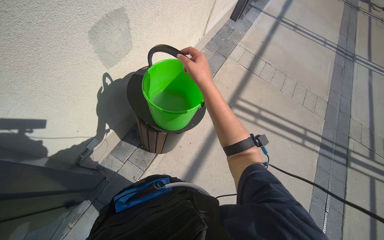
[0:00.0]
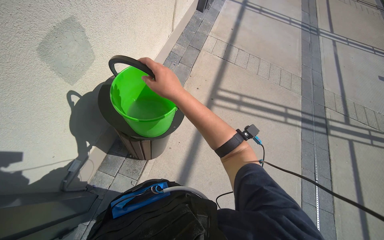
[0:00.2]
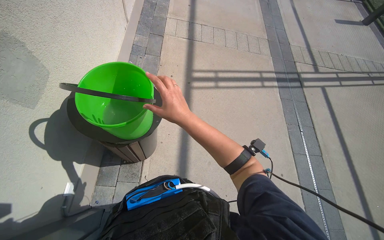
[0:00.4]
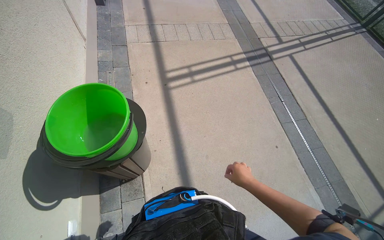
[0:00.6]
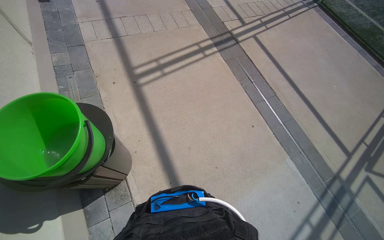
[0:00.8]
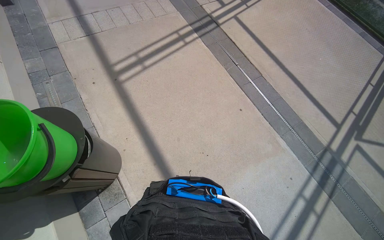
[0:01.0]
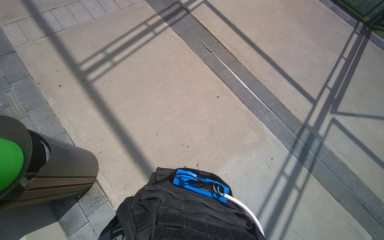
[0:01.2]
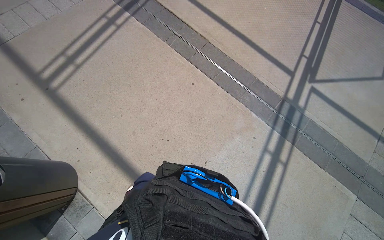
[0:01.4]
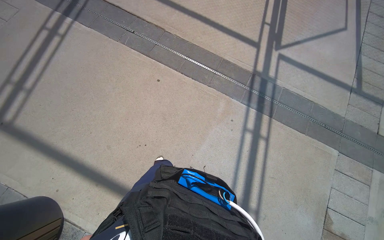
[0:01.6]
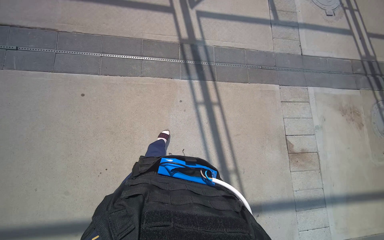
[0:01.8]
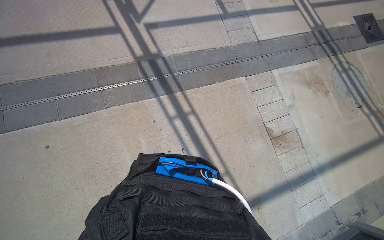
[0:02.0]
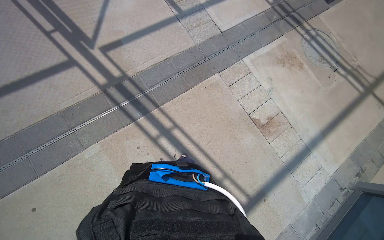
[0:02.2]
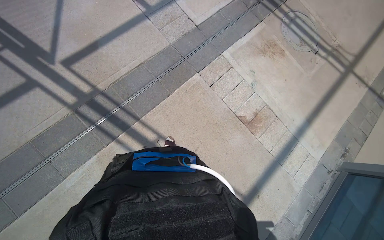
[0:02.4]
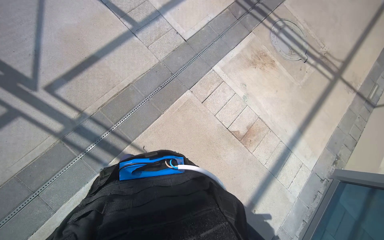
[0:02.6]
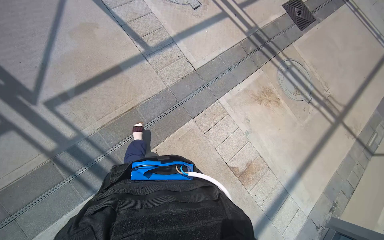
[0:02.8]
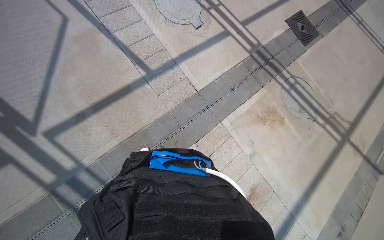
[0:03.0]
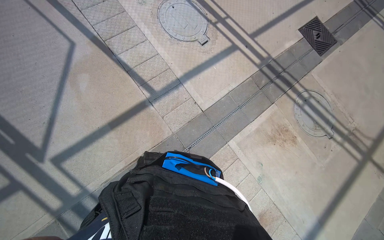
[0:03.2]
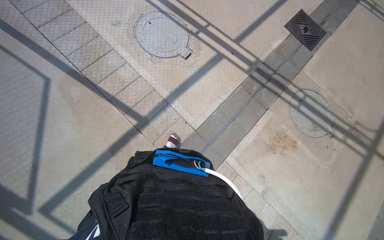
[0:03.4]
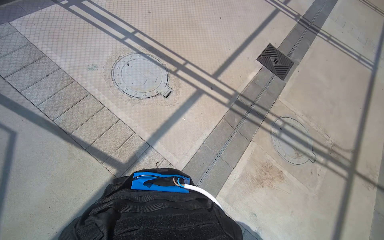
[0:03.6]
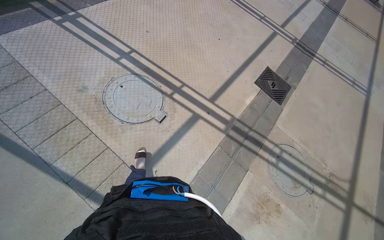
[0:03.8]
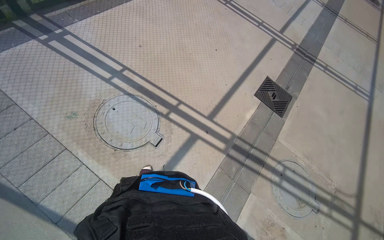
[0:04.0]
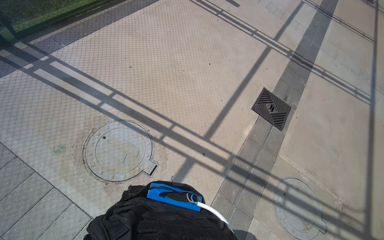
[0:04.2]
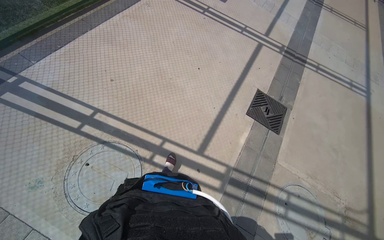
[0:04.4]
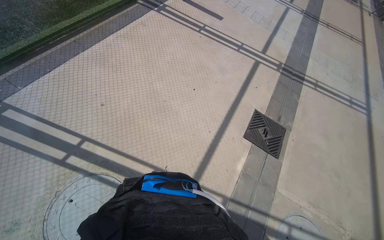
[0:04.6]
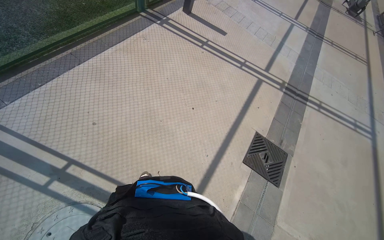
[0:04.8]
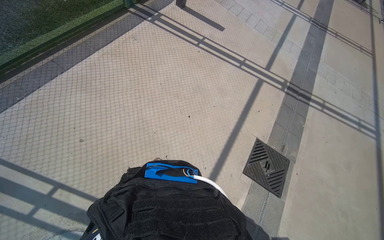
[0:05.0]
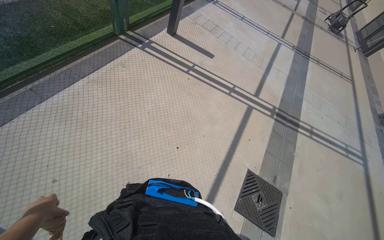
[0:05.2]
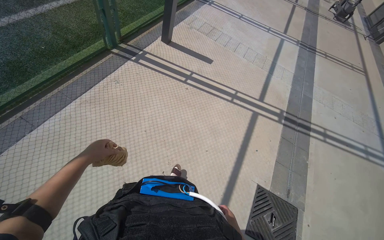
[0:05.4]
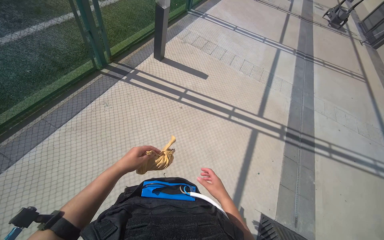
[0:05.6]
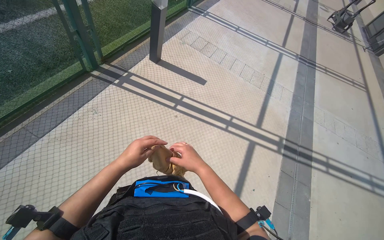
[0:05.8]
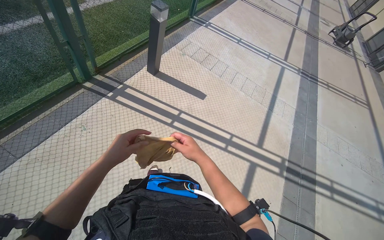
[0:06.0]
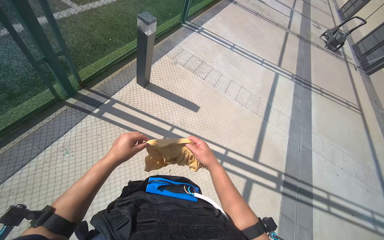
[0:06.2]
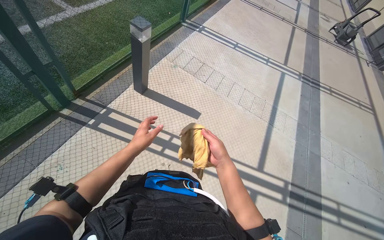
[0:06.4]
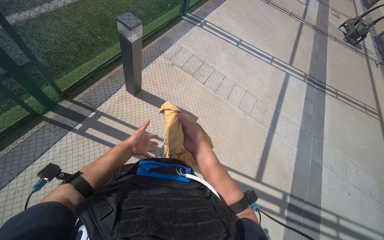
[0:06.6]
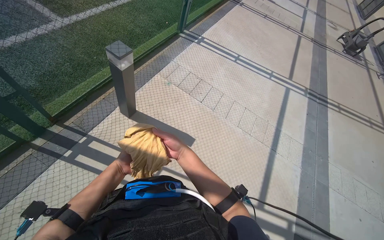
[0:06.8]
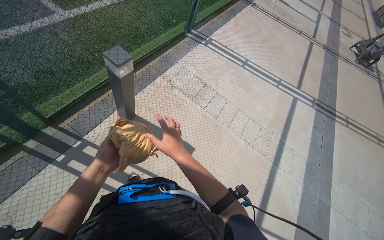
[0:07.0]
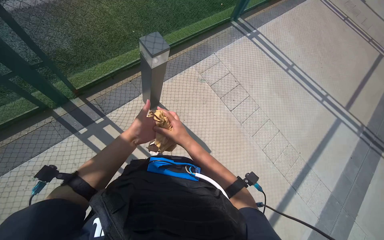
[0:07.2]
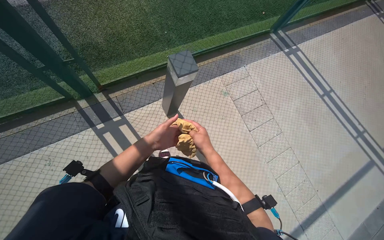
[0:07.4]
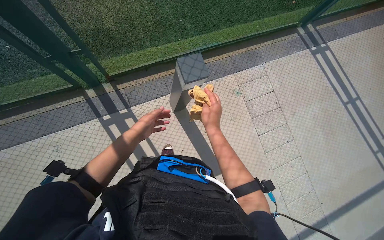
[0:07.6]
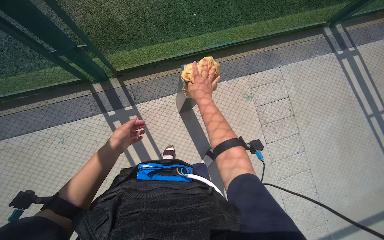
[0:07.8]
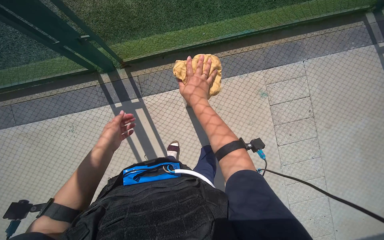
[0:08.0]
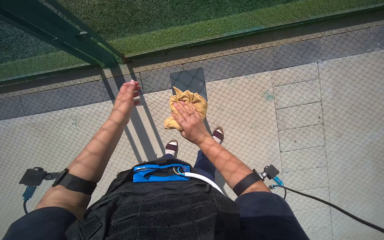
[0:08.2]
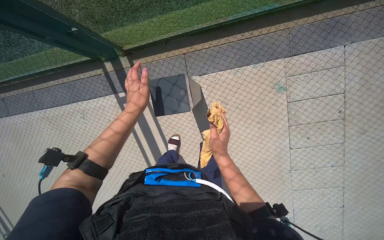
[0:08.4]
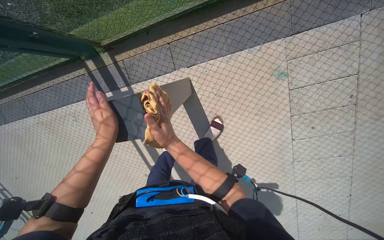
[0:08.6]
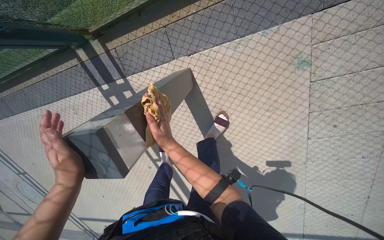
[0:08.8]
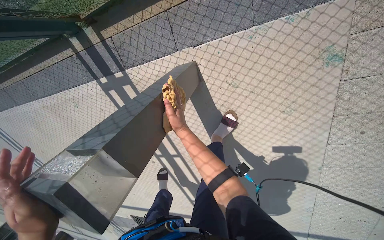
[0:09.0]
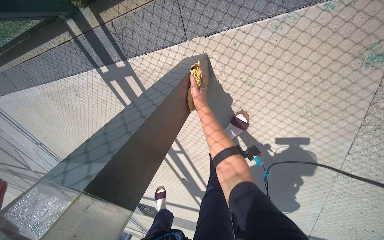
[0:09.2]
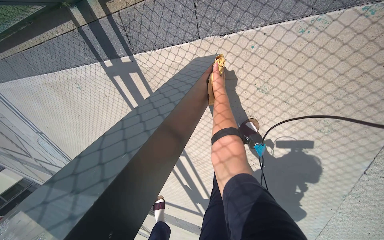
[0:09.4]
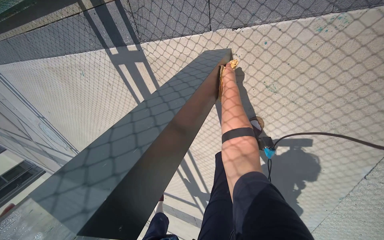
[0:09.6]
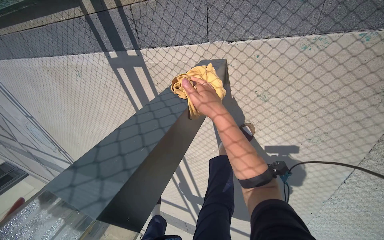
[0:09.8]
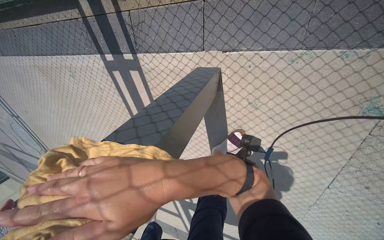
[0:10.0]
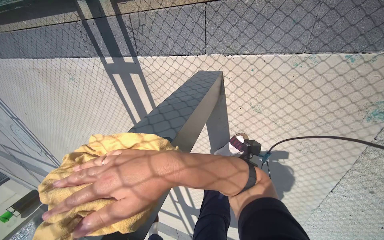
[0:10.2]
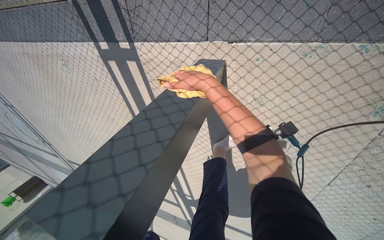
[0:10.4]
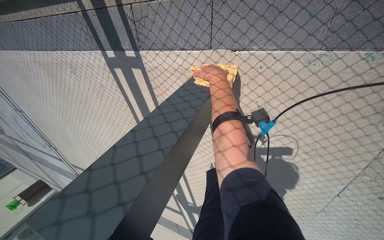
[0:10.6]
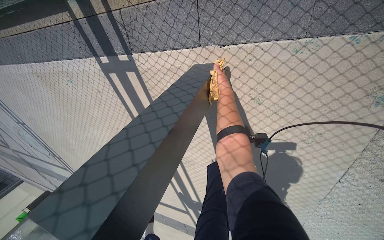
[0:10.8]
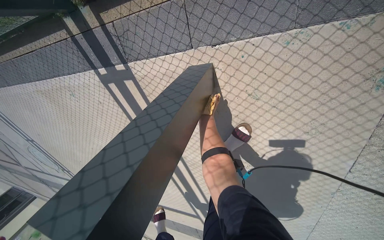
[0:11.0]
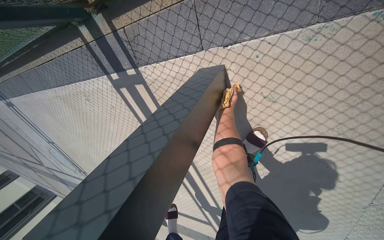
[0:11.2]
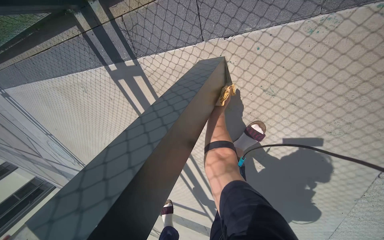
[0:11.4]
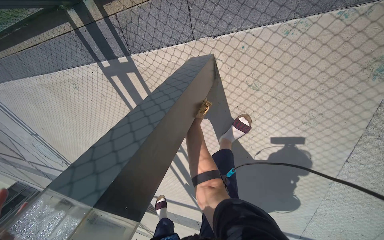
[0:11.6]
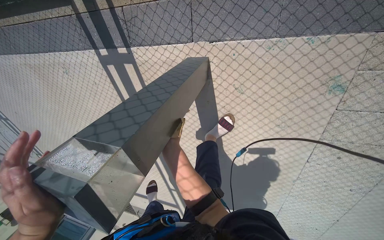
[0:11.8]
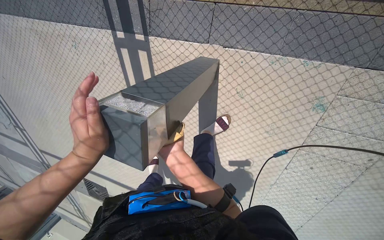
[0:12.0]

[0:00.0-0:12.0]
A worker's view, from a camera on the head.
Job: wiping surfaces.
The whole recording: Wiping outdoor structures with cloth. The worker wipes the outdoor lights with a cloth, periodically re-wetting it in a bucket.
0:00.0 to 0:01.6: The wearer moves about 80 cm. The head rotates roughly 95 degrees to the right. The view tilts about 20 degrees downward.
0:01.6 to 0:03.0: The camera travels about 1.5 m. The wearer looks roughly 65 degrees further to the right.
0:03.0 to 0:04.4: The camera is carried approximately 2 m.
0:04.4 to 0:06.0: The wearer moves some 2 m.
0:06.0 to 0:07.6: The wearer moves about 1.5 m. The head rotates some 35 degrees to the left. The wearer looks roughly 15 degrees further downward.
0:07.6 to 0:09.0: The wearer moves some 90 cm. The camera sweeps to the left, by approximately 30 degrees. The camera pitches downward, by about 40 degrees.

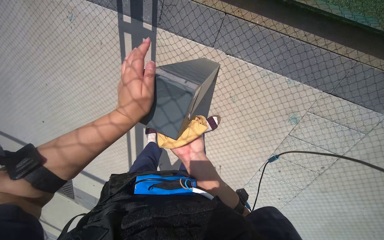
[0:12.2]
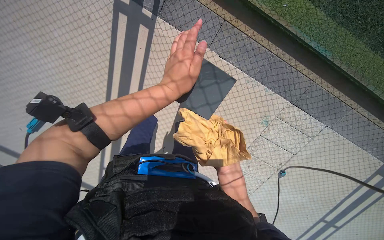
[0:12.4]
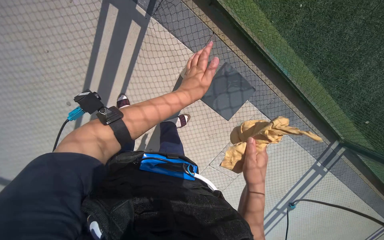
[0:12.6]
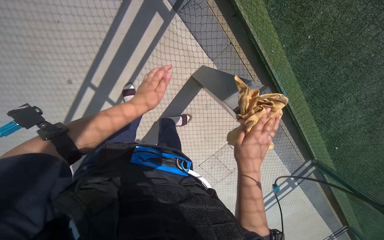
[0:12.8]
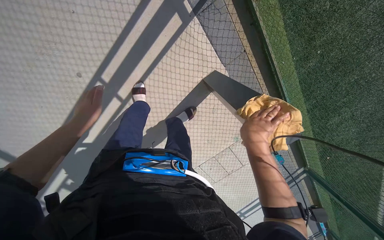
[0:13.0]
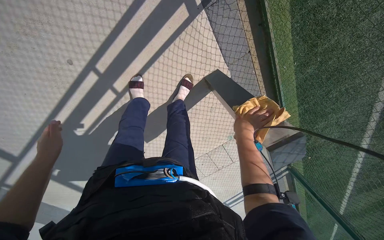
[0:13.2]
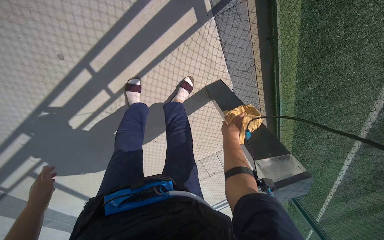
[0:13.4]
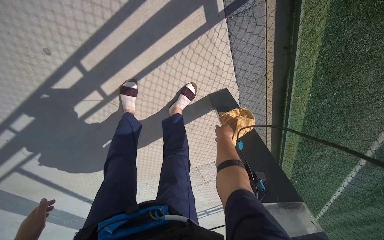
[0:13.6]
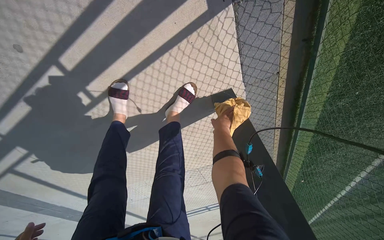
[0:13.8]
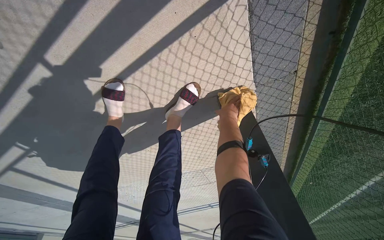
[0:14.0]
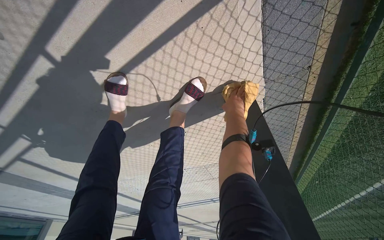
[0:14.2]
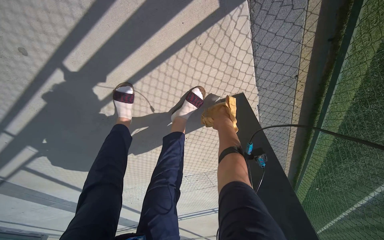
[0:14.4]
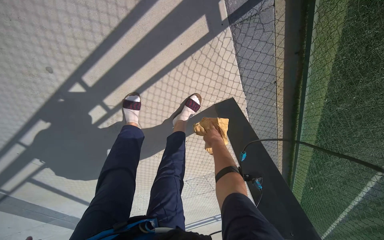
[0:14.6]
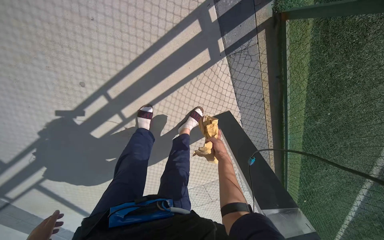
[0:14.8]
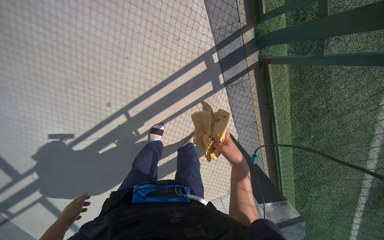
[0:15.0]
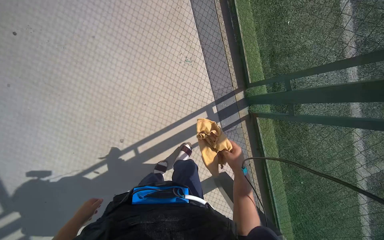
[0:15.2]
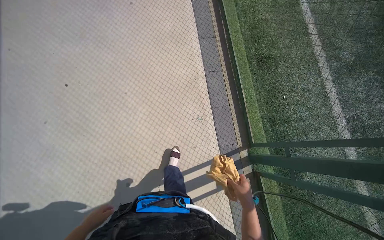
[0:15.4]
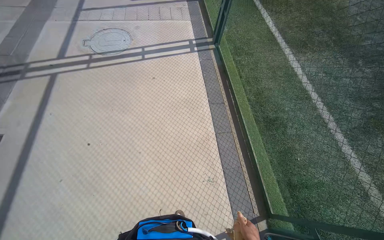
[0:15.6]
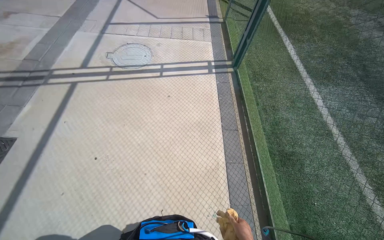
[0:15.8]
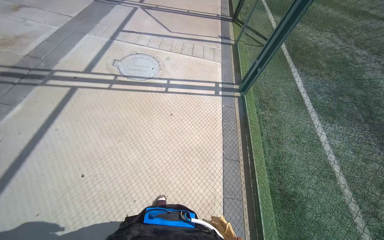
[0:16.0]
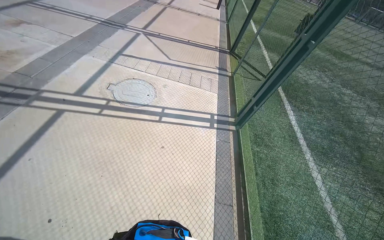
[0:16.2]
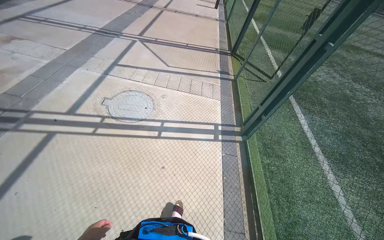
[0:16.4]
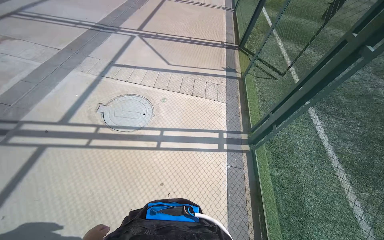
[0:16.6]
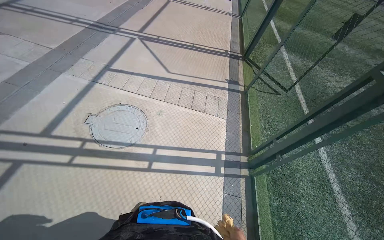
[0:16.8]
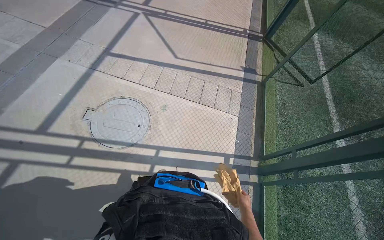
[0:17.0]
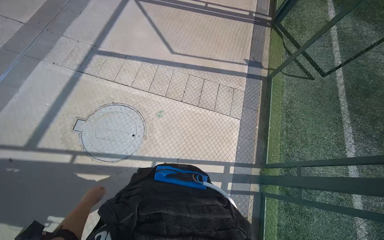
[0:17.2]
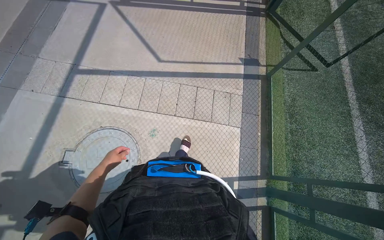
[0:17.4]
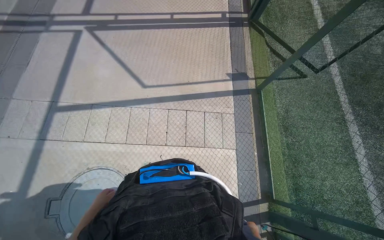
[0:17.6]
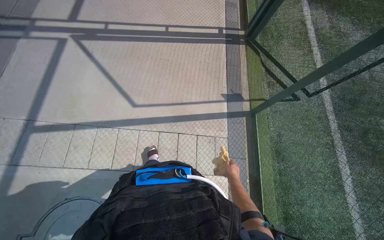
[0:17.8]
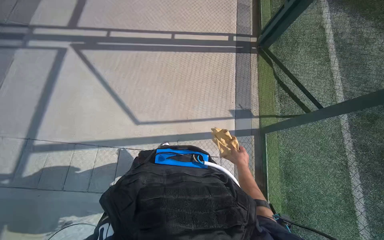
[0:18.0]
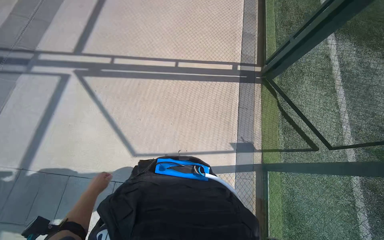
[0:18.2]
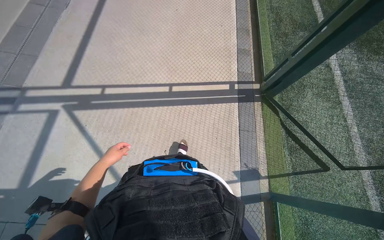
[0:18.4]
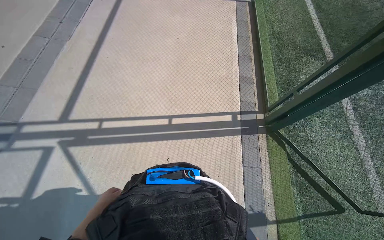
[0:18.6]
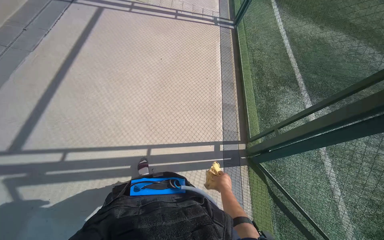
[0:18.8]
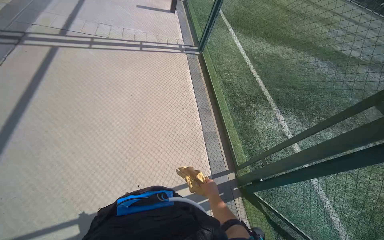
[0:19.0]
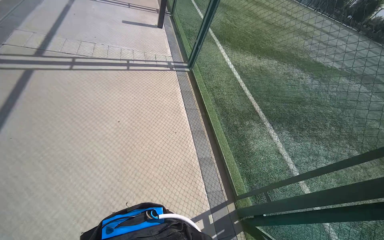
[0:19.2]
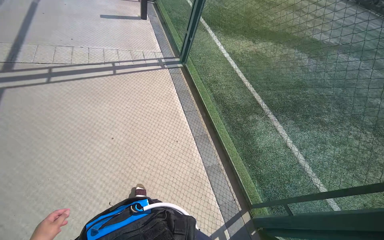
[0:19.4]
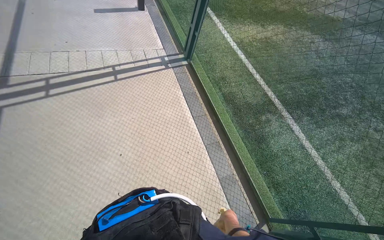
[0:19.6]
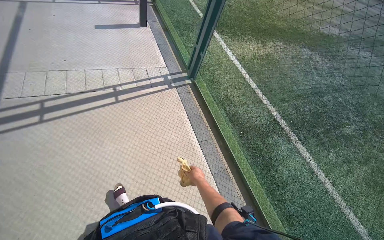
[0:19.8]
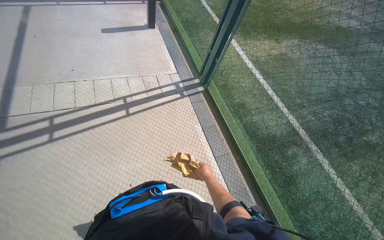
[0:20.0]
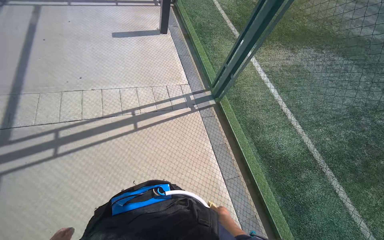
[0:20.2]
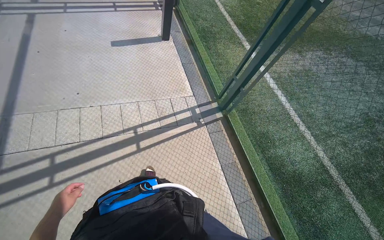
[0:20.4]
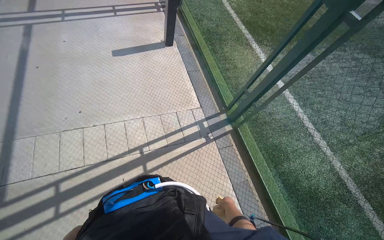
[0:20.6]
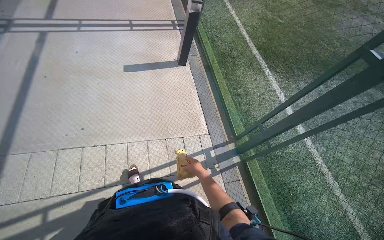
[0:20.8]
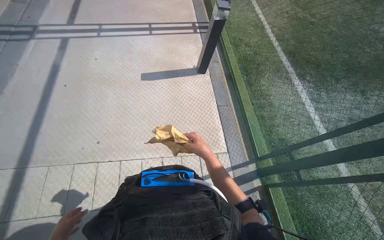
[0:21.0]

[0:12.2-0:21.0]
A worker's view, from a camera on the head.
Job: wiping surfaces.
The whole recording: Wiping outdoor structures with cloth. The worker wipes the outdoor lights with a cloth, periodically re-wetting it in a bucket.
0:12.2 to 0:13.6: The camera travels approximately 80 cm. The view swings roughly 45 degrees to the right. Everything in view rotates roughly 35 degrees clockwise.
0:13.6 to 0:15.2: The camera is carried about 50 cm. The wearer looks approximately 25 degrees further upward.
0:15.2 to 0:16.6: The head travels roughly 1 m. The camera pitches upward, by roughly 20 degrees.
0:16.6 to 0:18.0: The head travels roughly 2 m. The camera pitches downward, by some 25 degrees.
0:19.6 to 0:21.0: The camera is carried approximately 2 m.
